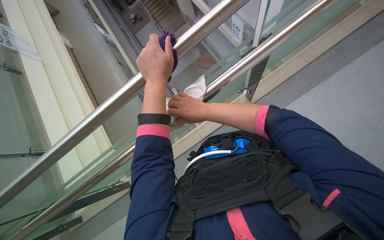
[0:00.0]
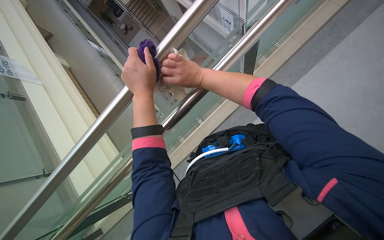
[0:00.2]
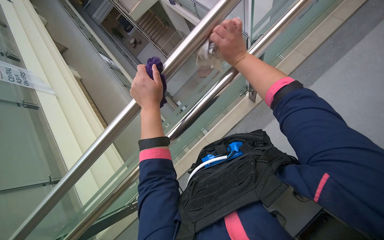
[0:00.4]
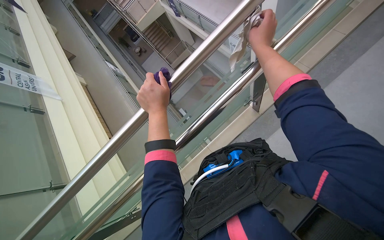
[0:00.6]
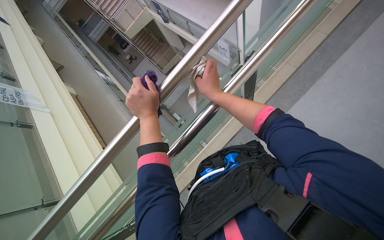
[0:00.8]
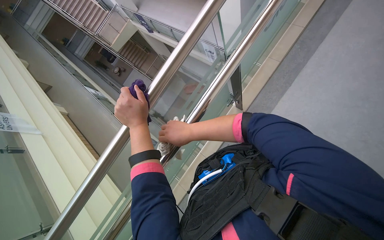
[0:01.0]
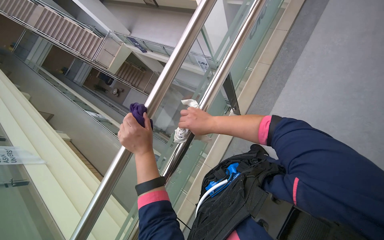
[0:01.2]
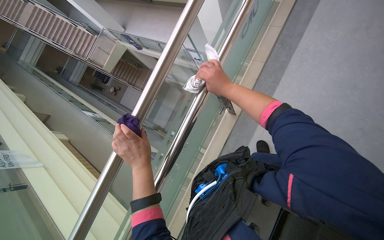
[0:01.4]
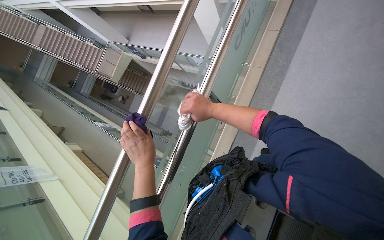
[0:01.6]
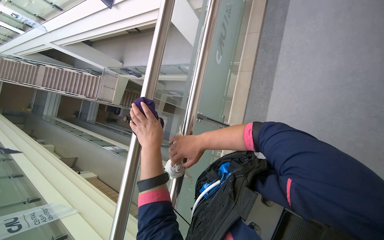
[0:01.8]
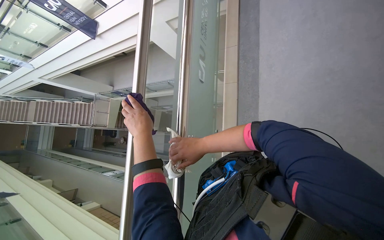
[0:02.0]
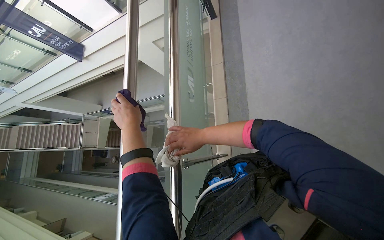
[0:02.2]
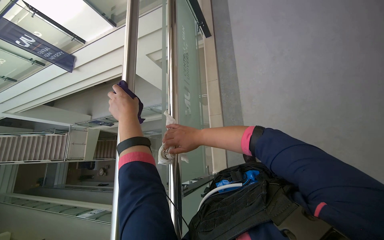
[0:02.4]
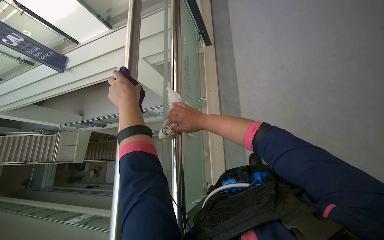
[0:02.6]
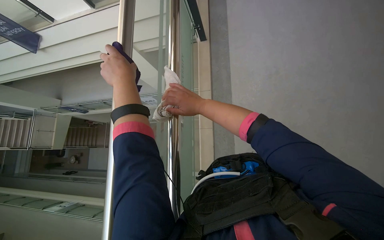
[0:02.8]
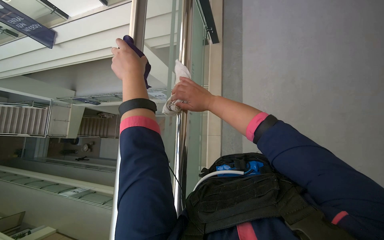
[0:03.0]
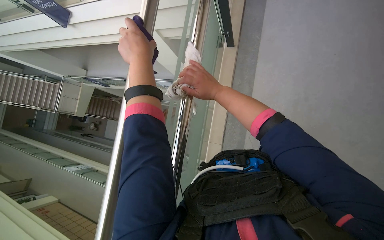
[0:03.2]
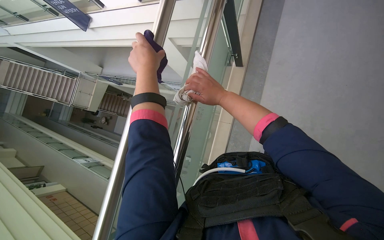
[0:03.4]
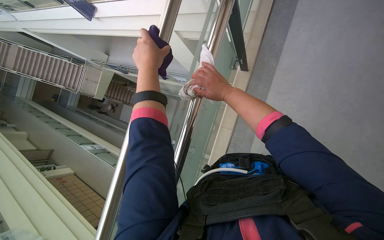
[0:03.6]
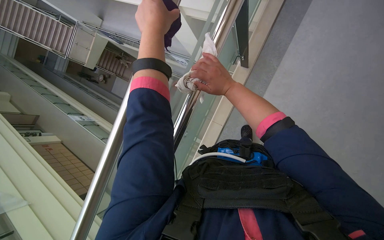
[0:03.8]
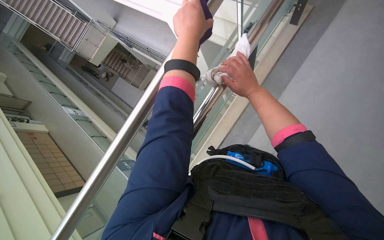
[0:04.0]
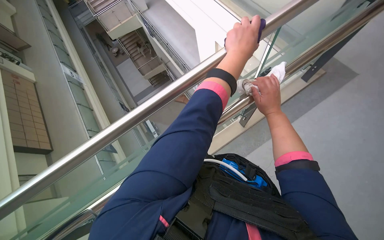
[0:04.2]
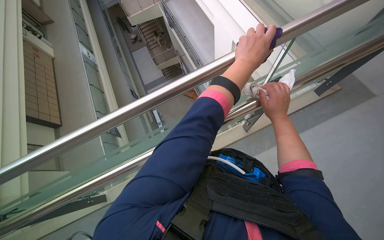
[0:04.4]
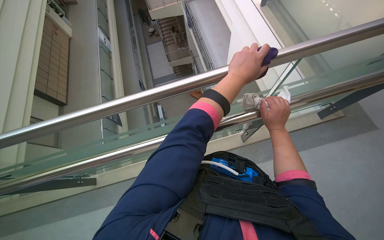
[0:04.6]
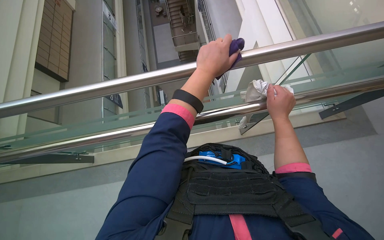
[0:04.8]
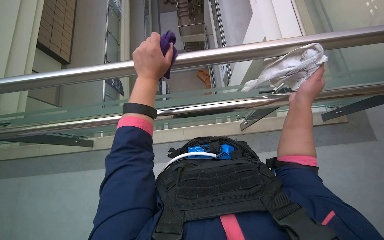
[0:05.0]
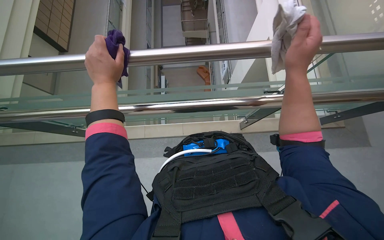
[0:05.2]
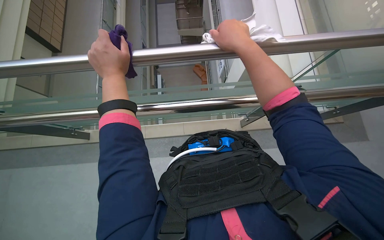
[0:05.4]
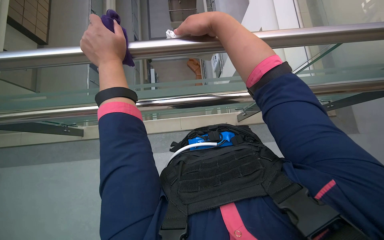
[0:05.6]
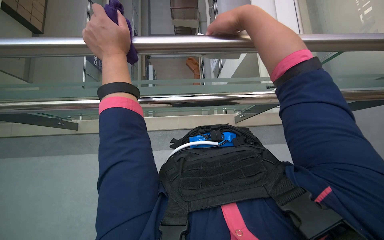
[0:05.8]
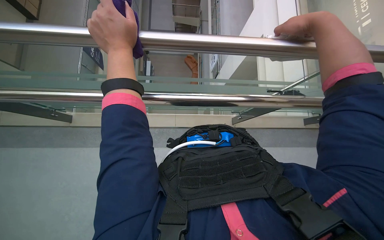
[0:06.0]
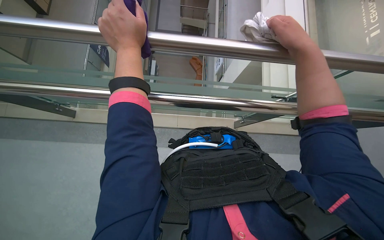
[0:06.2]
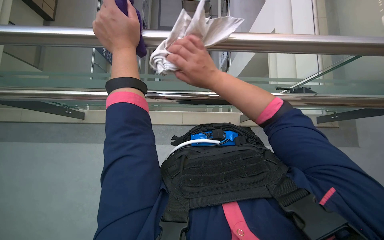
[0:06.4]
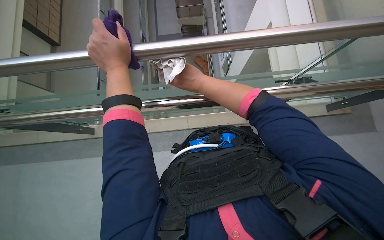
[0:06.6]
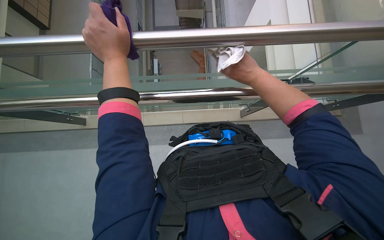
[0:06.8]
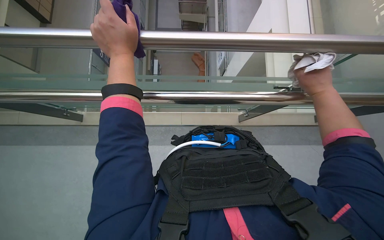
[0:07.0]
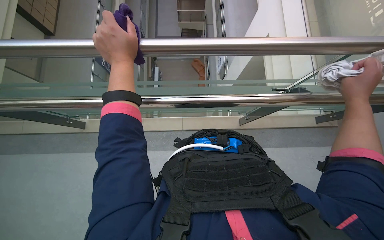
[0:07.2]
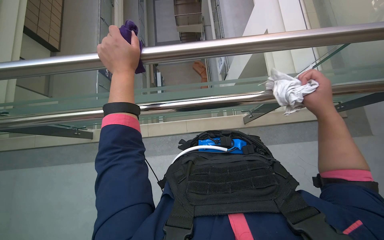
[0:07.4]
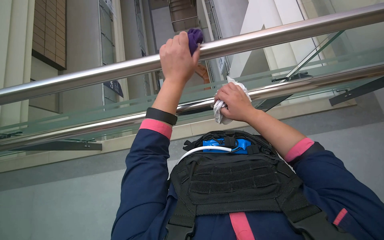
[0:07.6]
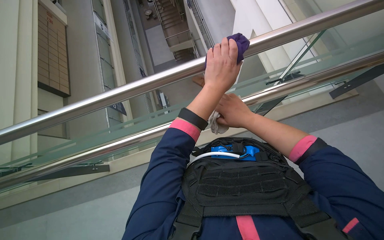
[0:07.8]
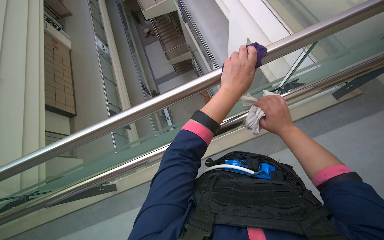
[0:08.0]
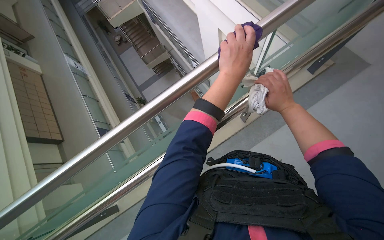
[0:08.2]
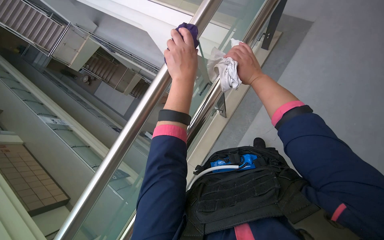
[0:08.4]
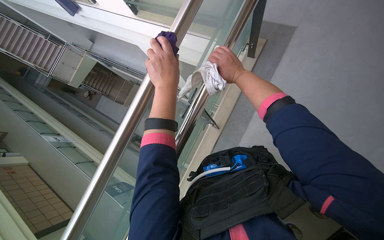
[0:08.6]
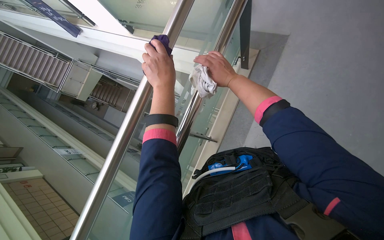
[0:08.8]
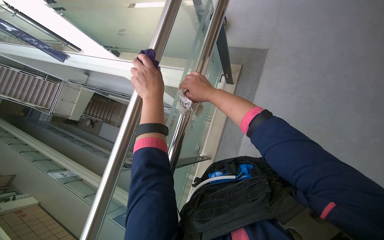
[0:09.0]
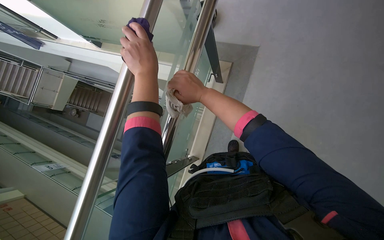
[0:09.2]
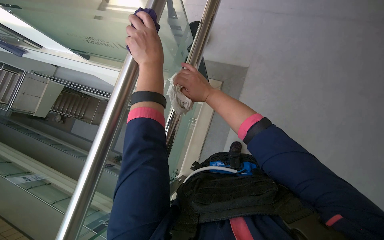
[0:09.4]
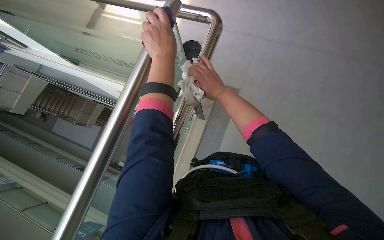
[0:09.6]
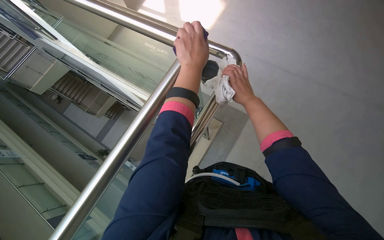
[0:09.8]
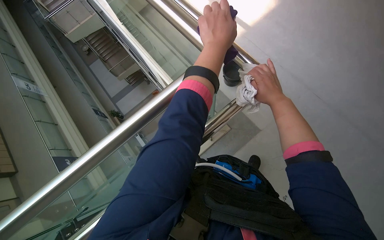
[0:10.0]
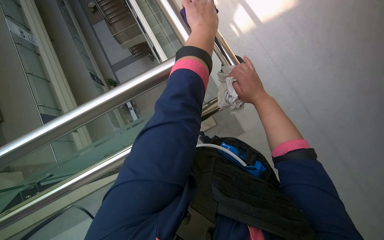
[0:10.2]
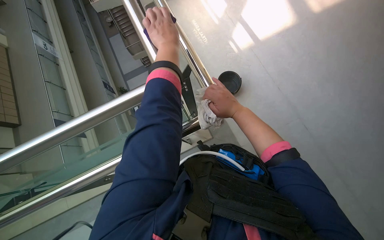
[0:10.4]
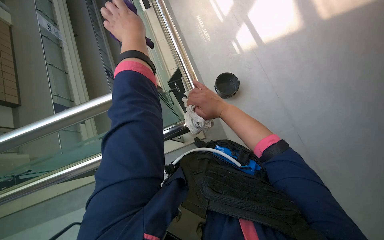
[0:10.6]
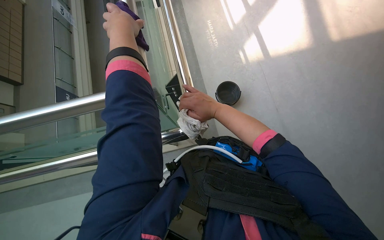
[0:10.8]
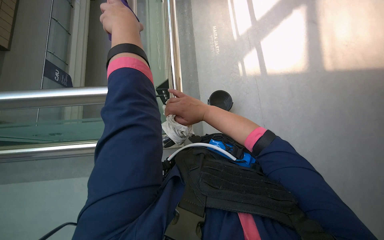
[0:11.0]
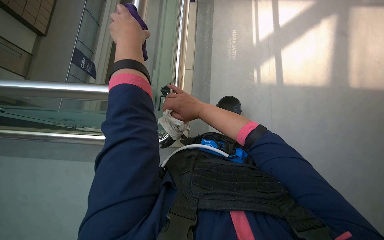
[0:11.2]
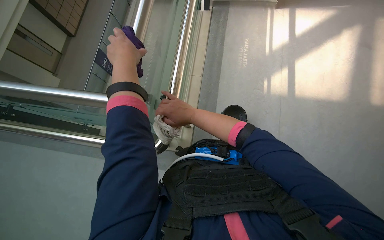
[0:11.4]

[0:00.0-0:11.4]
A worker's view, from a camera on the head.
Job: wiping surfaces.
The whole recording: Wiping metal and glass railings. The worker wipes metal and glass railings with a white and purple cloth.
0:00.0 to 0:01.4: The view tilts some 15 degrees upward. The scene turns some 25 degrees counterclockwise in the picture. The right hand goes up and down the picture, approximately 25 cm each way, reversing 2 times.
0:01.4 to 0:02.8: The head travels roughly 60 cm. The view tilts about 15 degrees upward. Everything in view rotates approximately 25 degrees counterclockwise.
0:04.2 to 0:05.6: Everything in view rotates roughly 30 degrees clockwise.
0:05.6 to 0:07.2: The right hand goes left and right, roughly 40 cm each way, reversing 2 times.
0:07.2 to 0:08.6: The camera pitches upward, by about 10 degrees. The scene turns roughly 60 degrees counterclockwise in the picture.
0:08.6 to 0:10.0: The camera is carried roughly 50 cm.
0:10.0 to 0:11.4: The scene turns some 45 degrees clockwise in the picture.

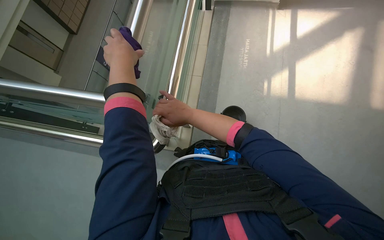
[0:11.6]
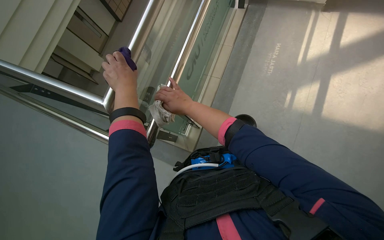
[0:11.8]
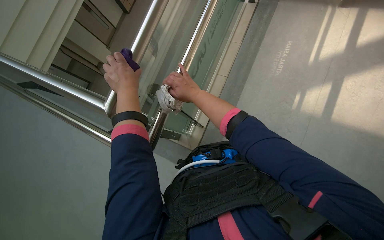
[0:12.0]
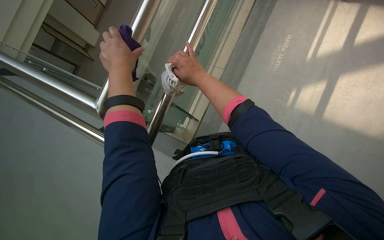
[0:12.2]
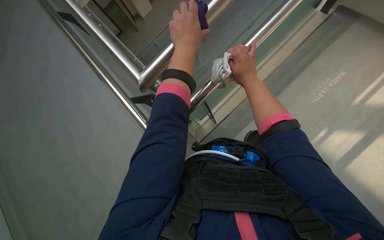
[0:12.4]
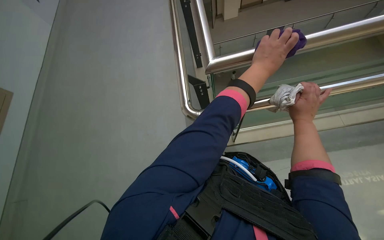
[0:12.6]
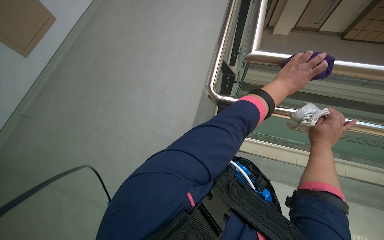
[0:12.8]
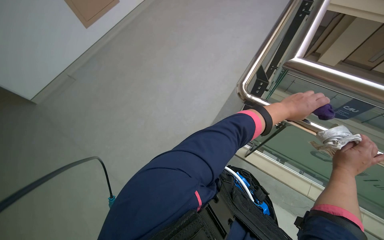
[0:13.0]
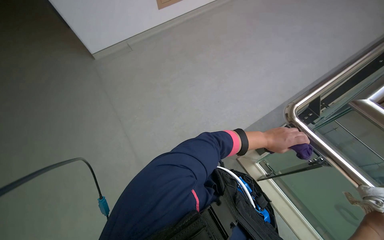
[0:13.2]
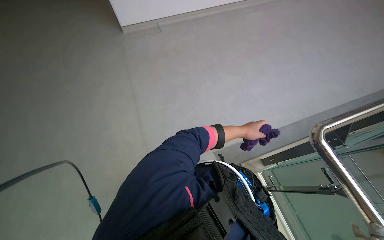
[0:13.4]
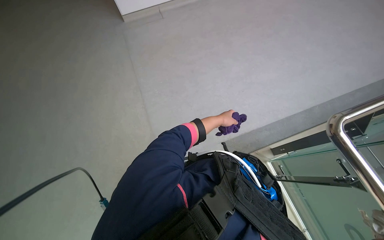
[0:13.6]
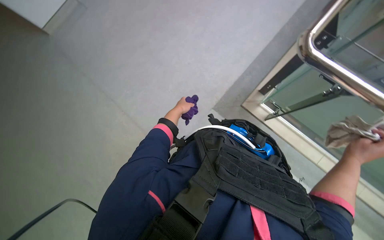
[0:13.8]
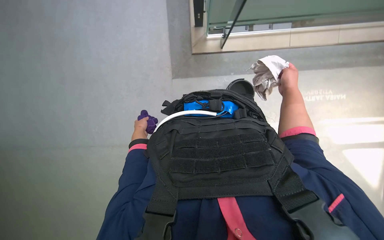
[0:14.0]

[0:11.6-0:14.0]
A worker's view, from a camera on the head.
Job: wiping surfaces.
The whole recording: Wiping metal and glass railings. The worker wipes metal and glass railings with a white and purple cloth.
0:11.6 to 0:12.8: The wearer's head swings about 55 degrees to the left.
0:12.8 to 0:14.0: The head turns to the left by about 25 degrees. The view tips downward by some 15 degrees.

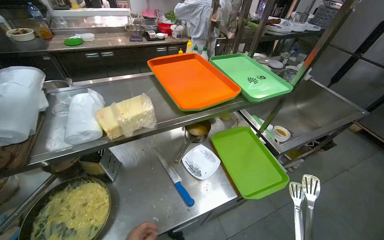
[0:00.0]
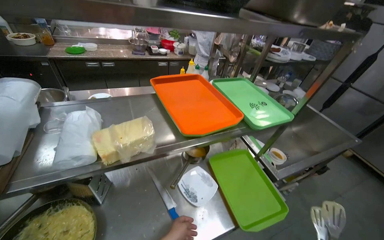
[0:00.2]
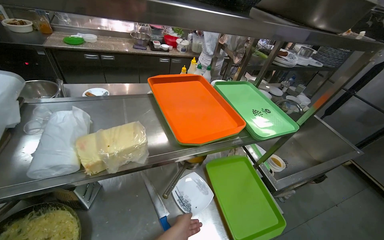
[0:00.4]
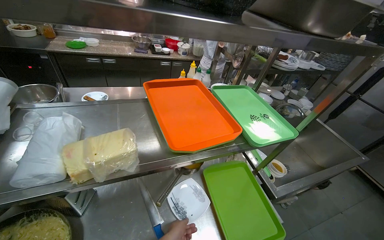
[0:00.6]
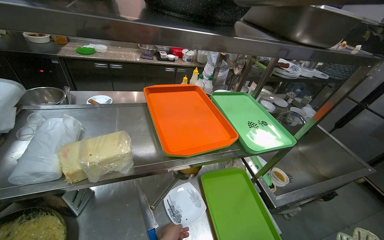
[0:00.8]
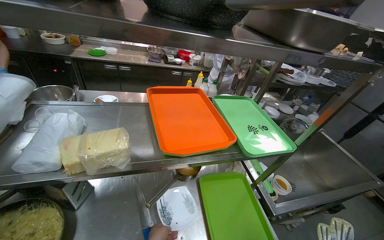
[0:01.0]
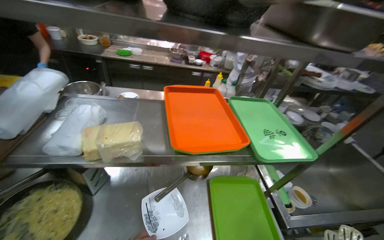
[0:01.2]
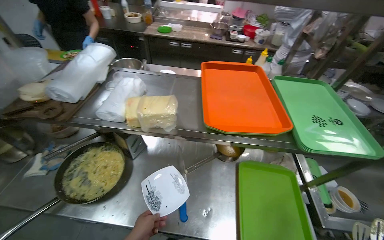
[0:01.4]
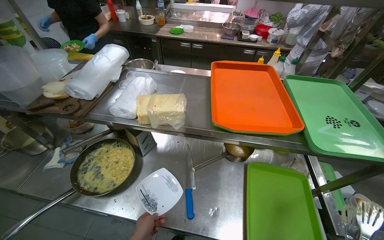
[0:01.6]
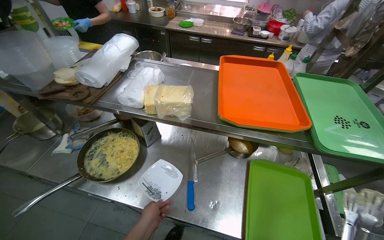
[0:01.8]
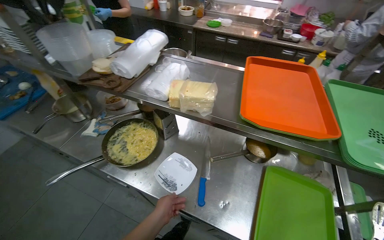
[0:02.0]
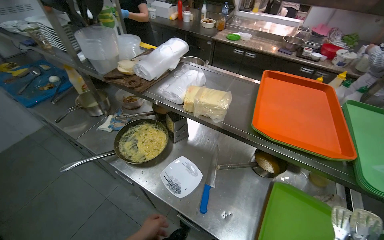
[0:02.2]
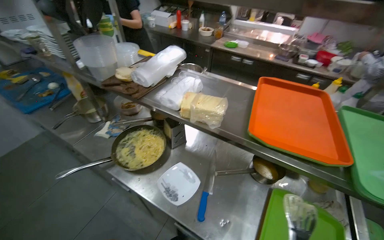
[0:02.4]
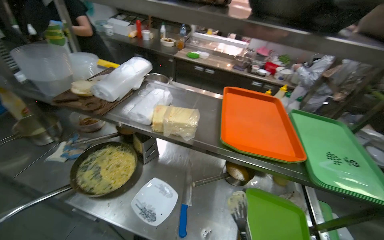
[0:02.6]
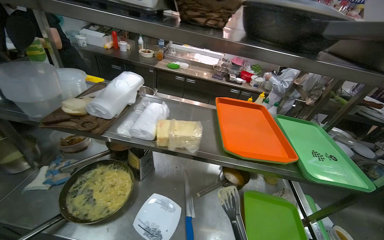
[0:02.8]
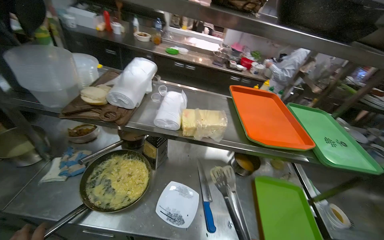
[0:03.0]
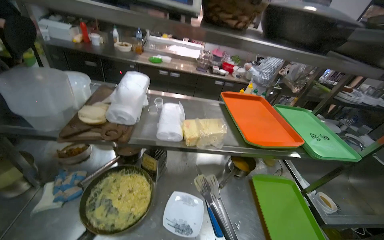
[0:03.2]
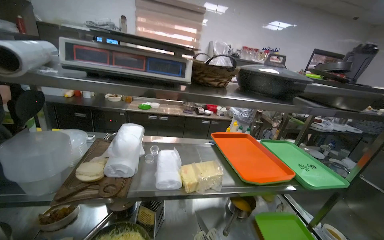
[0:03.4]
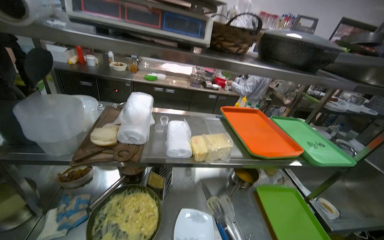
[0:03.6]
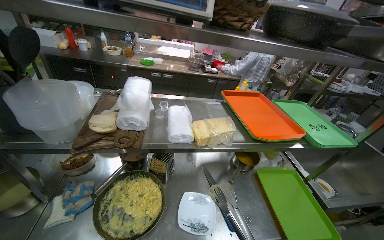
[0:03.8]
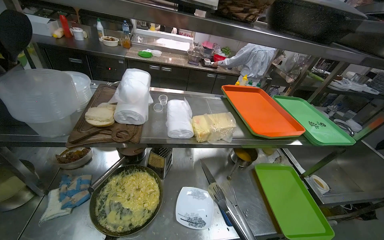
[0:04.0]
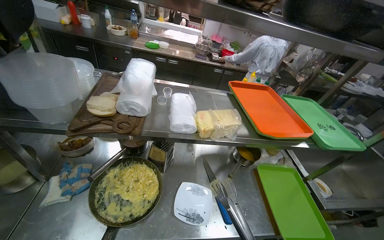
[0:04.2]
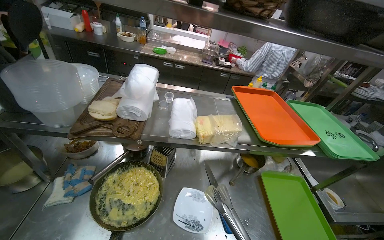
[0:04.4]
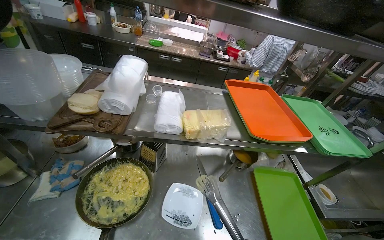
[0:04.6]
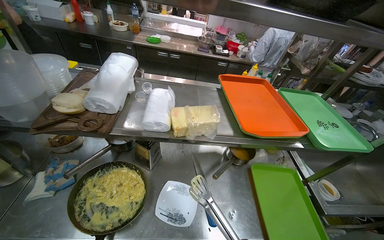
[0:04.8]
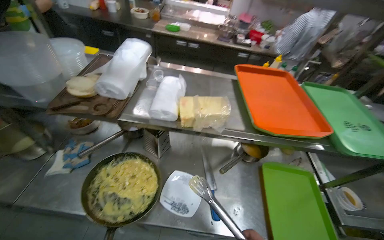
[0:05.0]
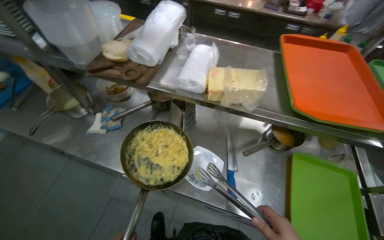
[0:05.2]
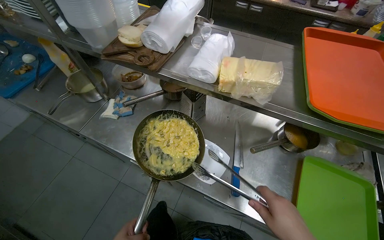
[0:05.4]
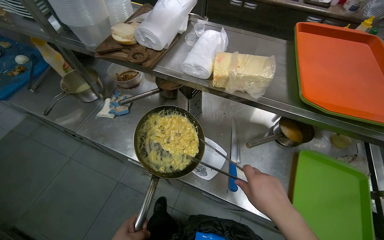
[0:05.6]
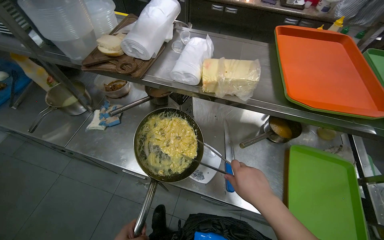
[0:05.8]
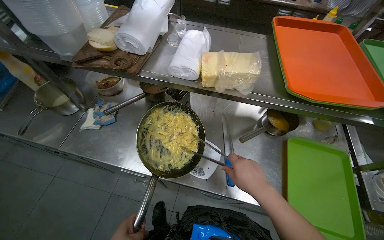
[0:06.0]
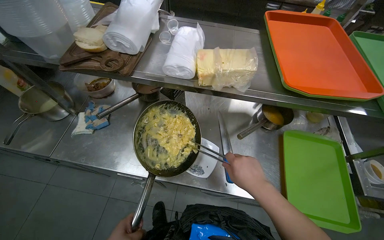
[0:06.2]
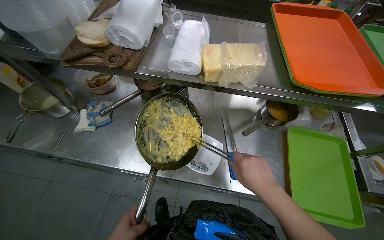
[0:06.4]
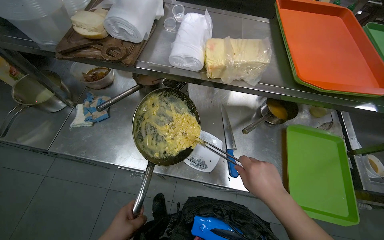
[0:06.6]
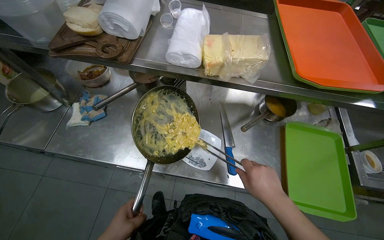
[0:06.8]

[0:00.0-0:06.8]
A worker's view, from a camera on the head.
Job: preparing food.
The whole recording: Transferring cooked food to plate. The worker transfers cooked food from a pan to a plate using tongs.
0:00.0 to 0:01.4: The wearer's head swings roughly 30 degrees to the left.
0:04.0 to 0:05.4: The head turns to the left by some 30 degrees. The view tilts approximately 15 degrees downward.
